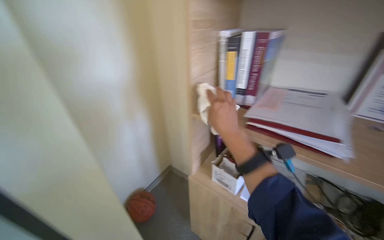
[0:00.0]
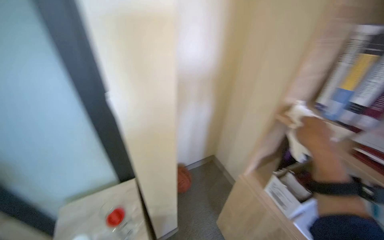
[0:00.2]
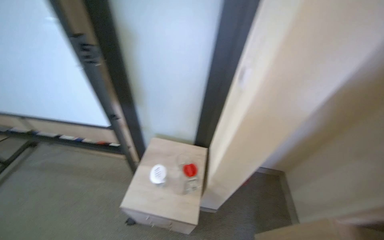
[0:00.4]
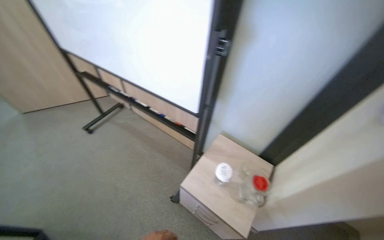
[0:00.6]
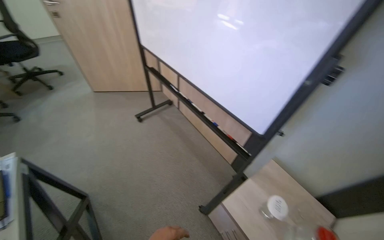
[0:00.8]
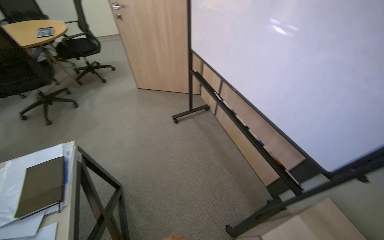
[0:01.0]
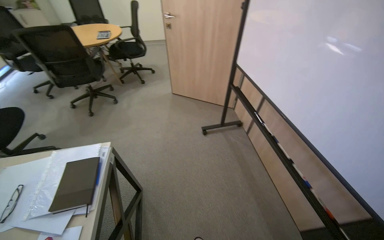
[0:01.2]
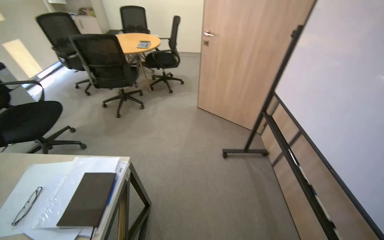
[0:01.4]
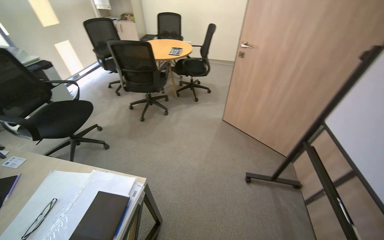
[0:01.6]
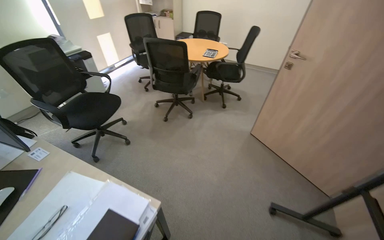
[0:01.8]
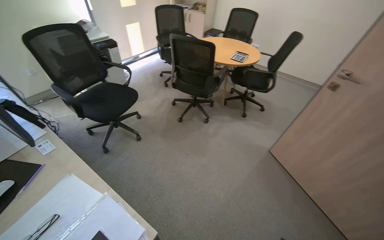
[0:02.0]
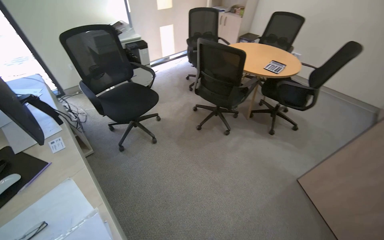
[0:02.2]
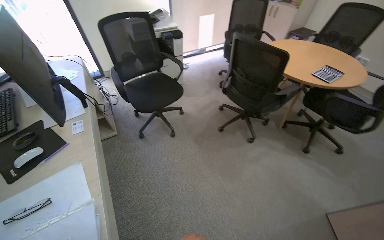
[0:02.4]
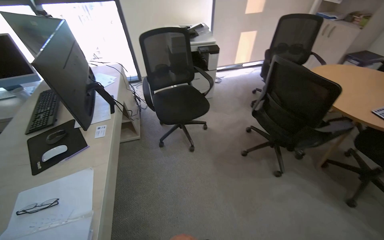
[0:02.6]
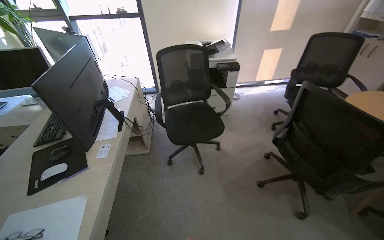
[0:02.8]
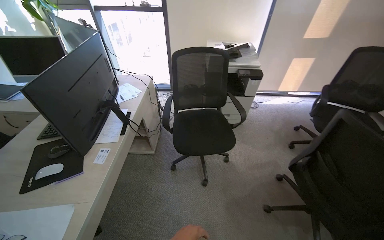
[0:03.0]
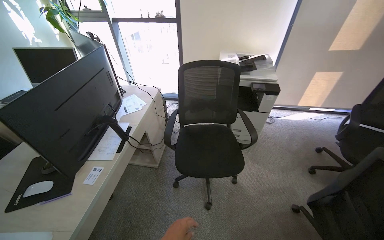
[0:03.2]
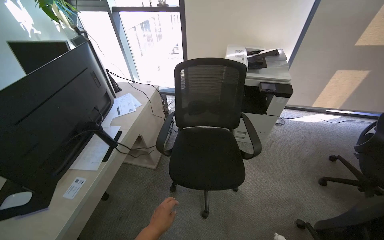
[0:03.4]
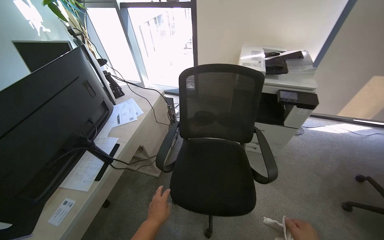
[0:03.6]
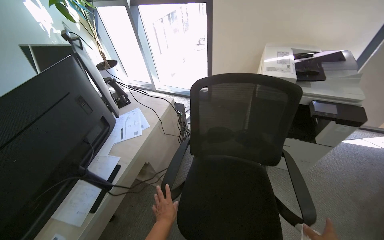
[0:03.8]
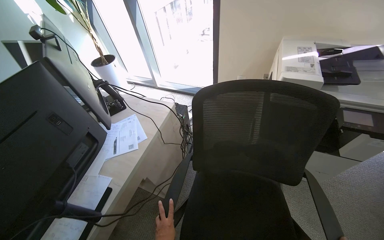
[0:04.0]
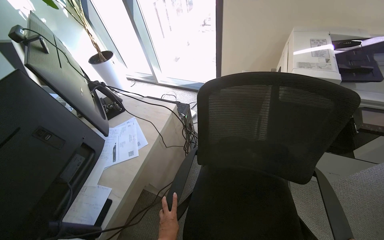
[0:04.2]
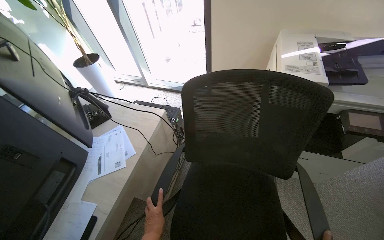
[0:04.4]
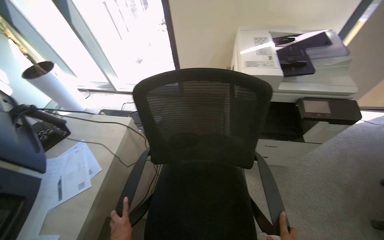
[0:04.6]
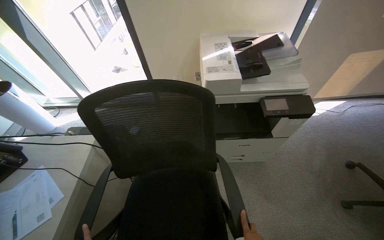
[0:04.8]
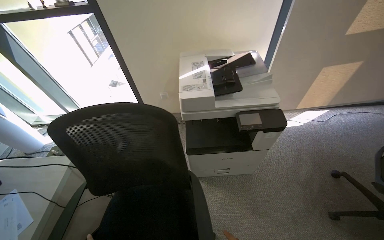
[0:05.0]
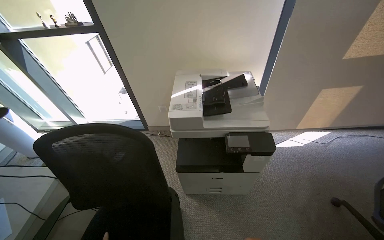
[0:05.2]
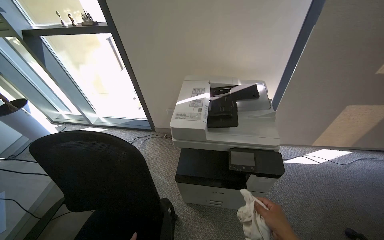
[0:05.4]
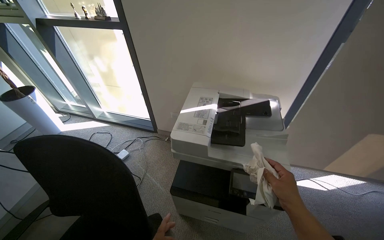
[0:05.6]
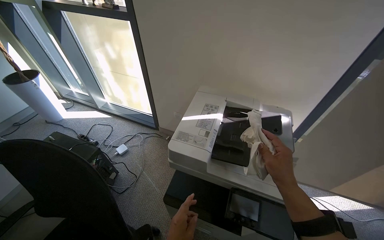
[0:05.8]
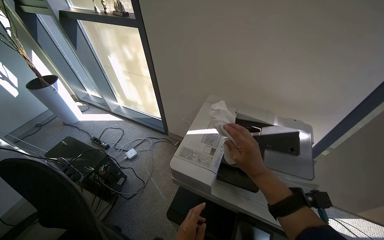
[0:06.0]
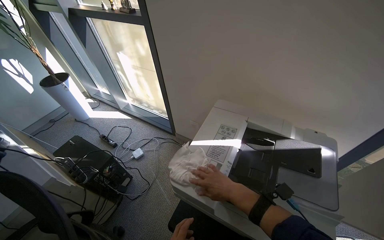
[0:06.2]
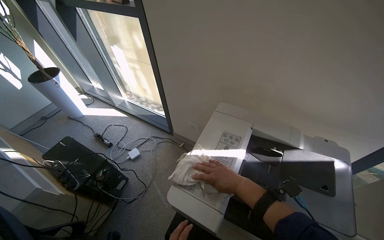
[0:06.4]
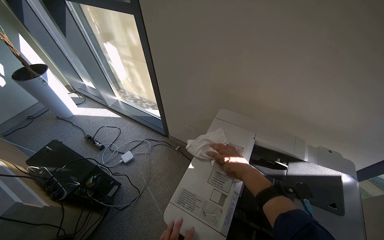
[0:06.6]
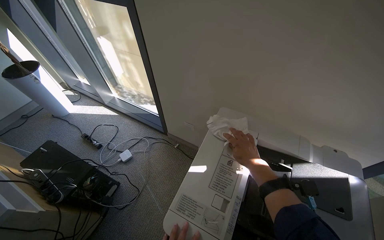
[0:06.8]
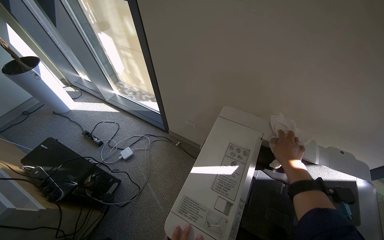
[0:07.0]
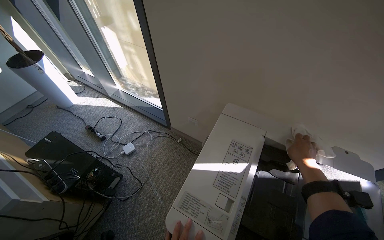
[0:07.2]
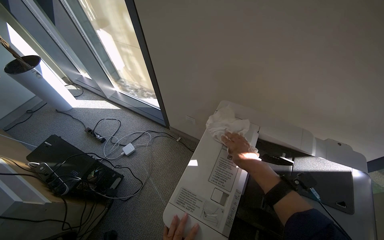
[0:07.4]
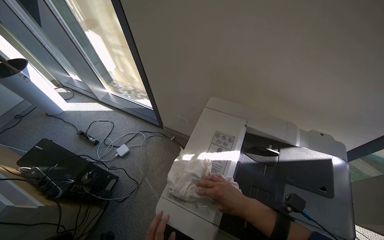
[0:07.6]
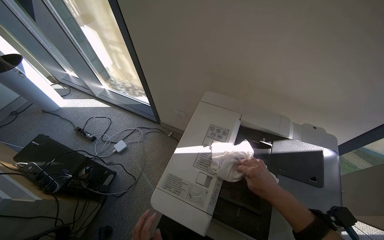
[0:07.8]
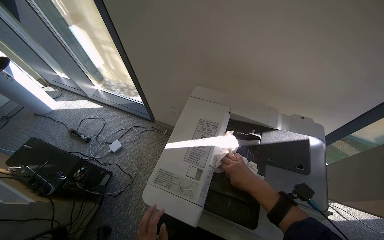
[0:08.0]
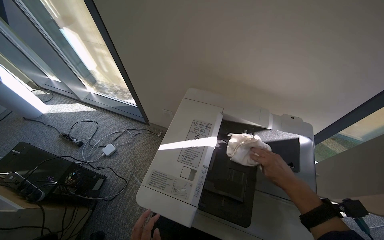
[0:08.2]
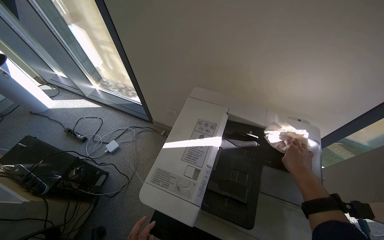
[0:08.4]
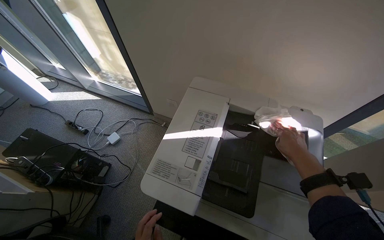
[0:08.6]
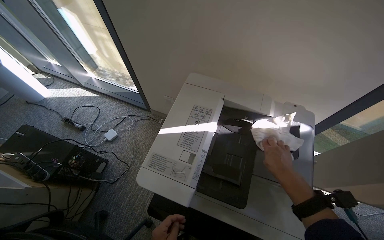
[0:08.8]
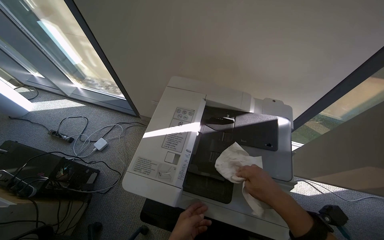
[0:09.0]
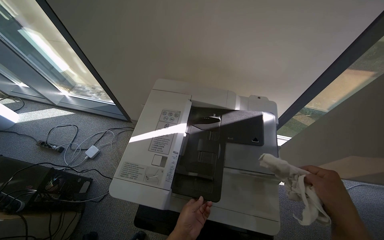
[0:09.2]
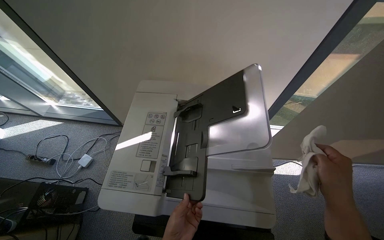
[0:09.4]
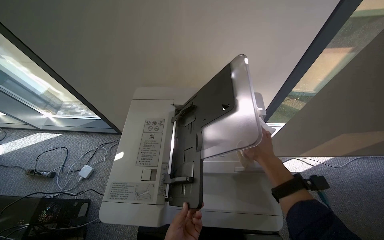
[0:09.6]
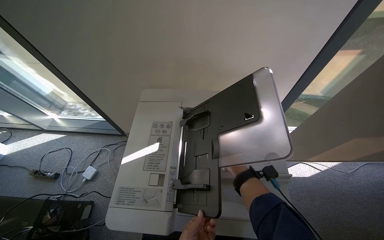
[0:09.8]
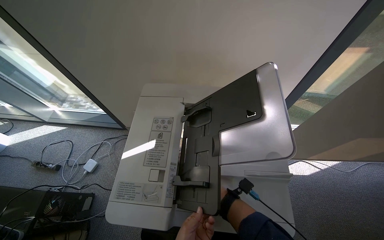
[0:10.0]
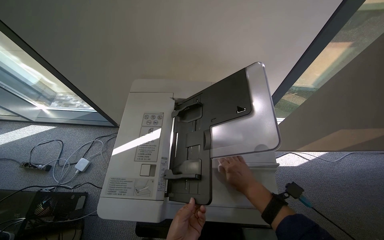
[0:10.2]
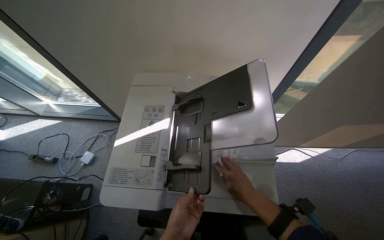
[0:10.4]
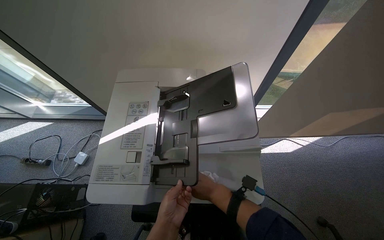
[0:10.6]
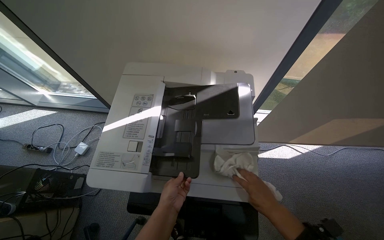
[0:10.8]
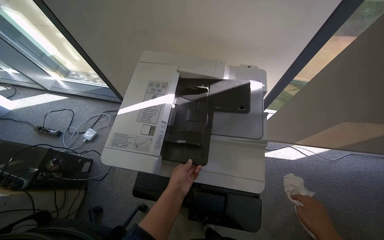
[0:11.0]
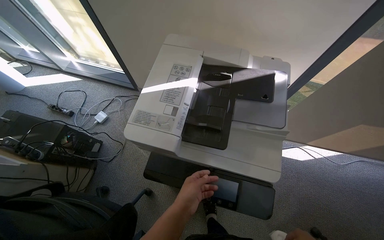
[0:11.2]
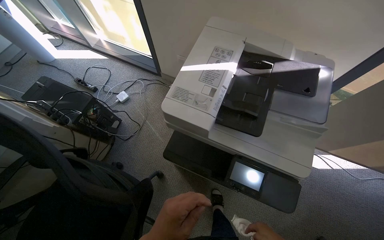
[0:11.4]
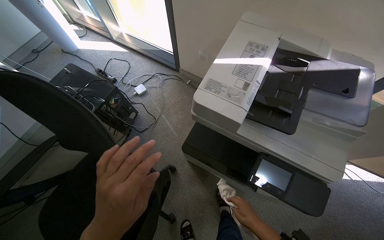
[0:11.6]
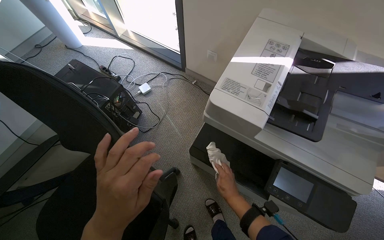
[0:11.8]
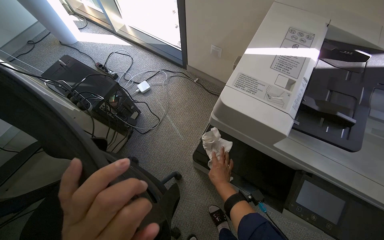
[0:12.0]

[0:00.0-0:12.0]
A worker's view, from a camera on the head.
Job: wiping surfaces.
The whole recording: Cleaning office room. The worker cleans various surfaces in an office, including door handles, cabinet handles, and desk surfaces, and empties the trash bin.
0:00.0 to 0:01.6: The head travels some 1 m. The head turns to the left by about 155 degrees.
0:01.6 to 0:03.0: The wearer moves roughly 90 cm. The head turns to the left by approximately 80 degrees.
0:03.0 to 0:04.4: The camera travels some 90 cm. The view swings roughly 15 degrees to the left.
0:04.4 to 0:06.0: The wearer moves some 60 cm.
0:10.4 to 0:12.0: The scene turns approximately 25 degrees clockwise in the picture.

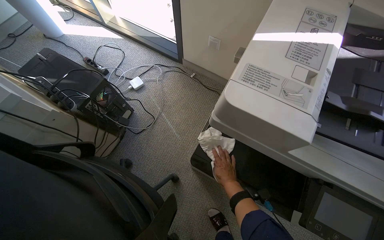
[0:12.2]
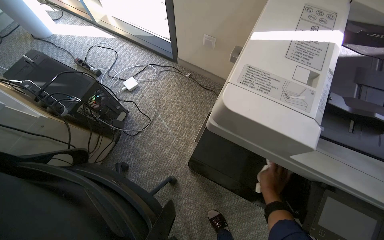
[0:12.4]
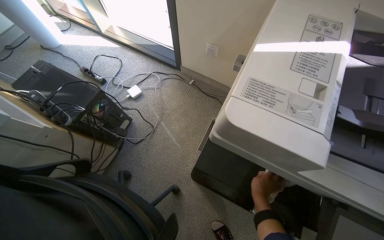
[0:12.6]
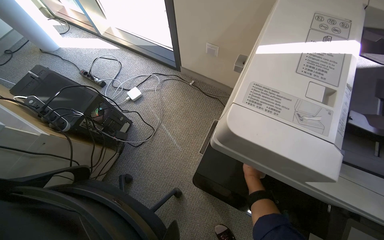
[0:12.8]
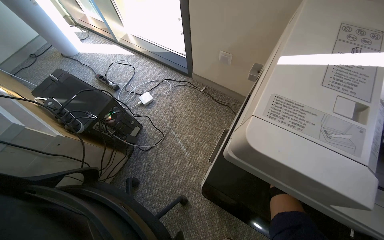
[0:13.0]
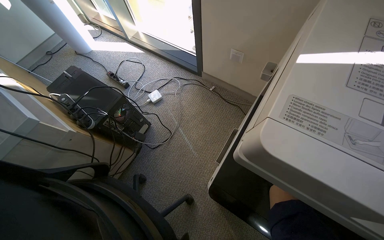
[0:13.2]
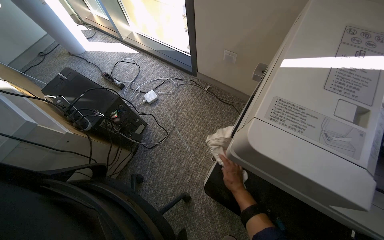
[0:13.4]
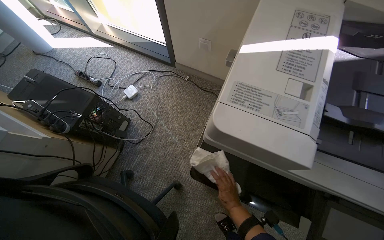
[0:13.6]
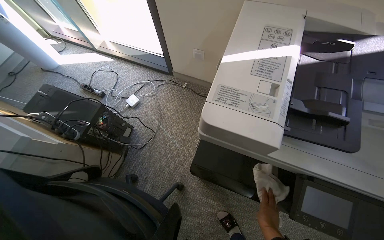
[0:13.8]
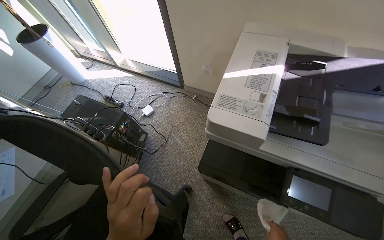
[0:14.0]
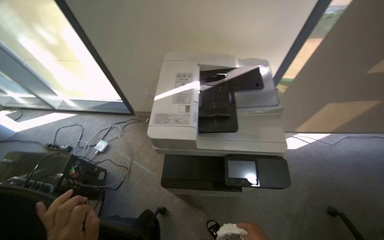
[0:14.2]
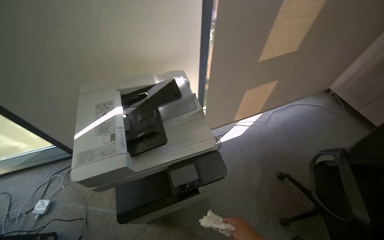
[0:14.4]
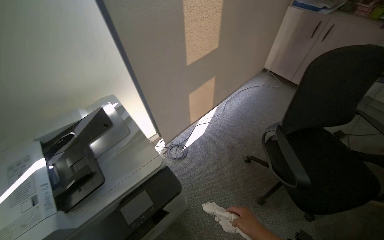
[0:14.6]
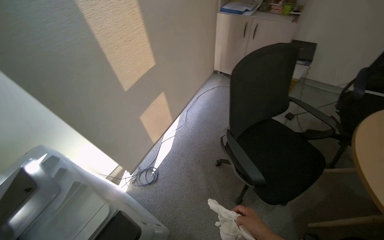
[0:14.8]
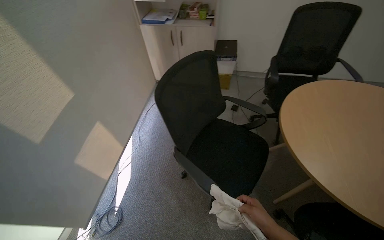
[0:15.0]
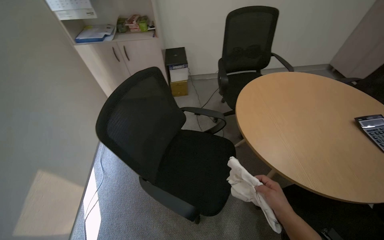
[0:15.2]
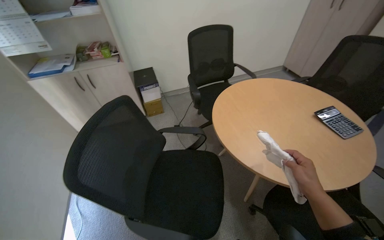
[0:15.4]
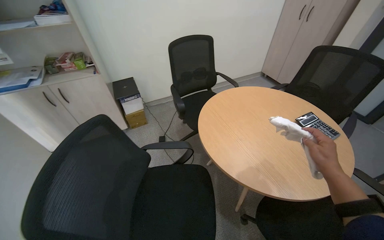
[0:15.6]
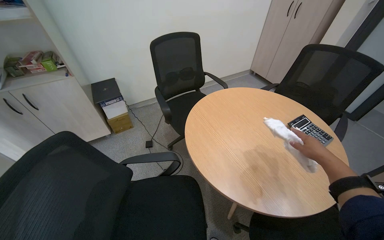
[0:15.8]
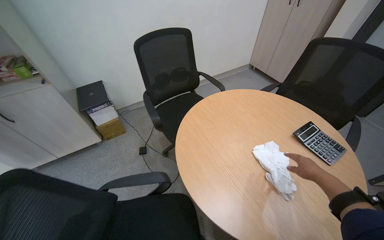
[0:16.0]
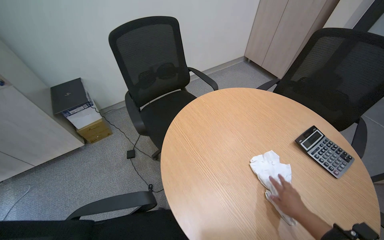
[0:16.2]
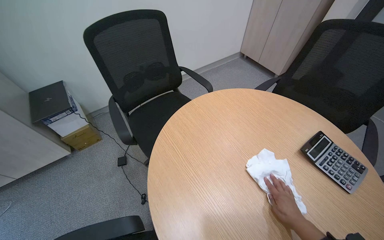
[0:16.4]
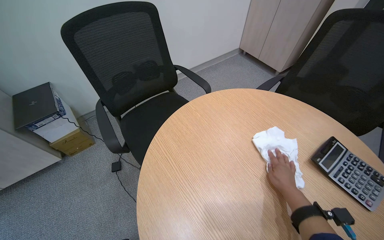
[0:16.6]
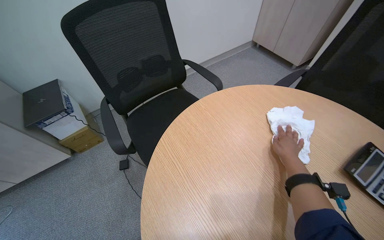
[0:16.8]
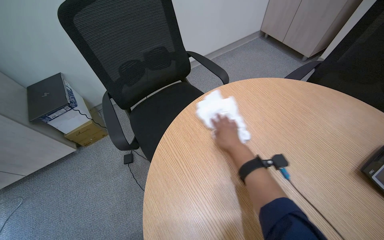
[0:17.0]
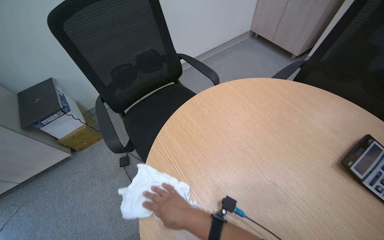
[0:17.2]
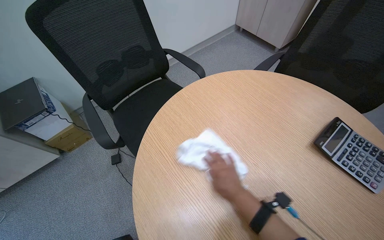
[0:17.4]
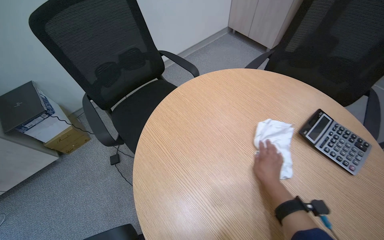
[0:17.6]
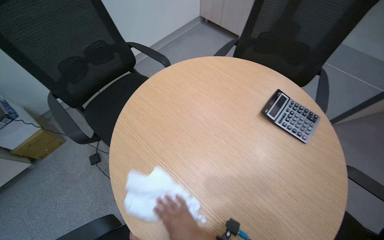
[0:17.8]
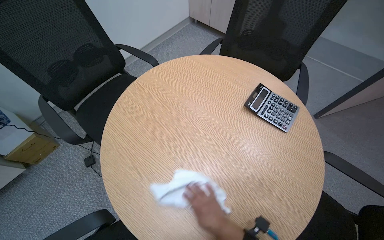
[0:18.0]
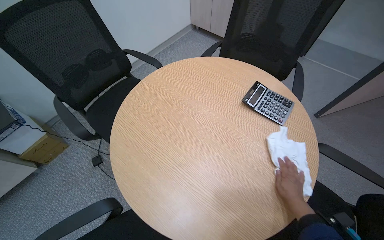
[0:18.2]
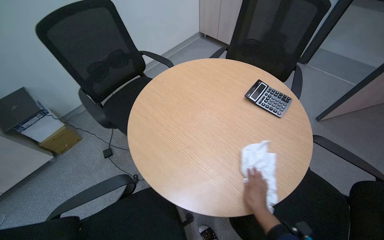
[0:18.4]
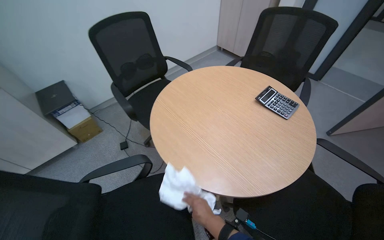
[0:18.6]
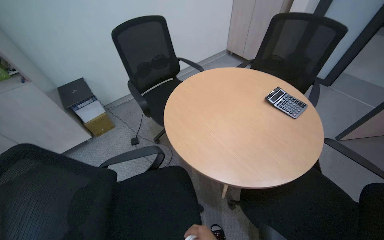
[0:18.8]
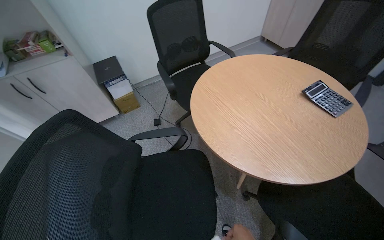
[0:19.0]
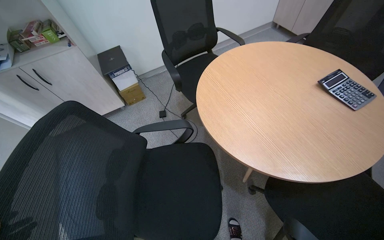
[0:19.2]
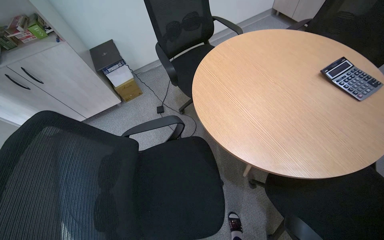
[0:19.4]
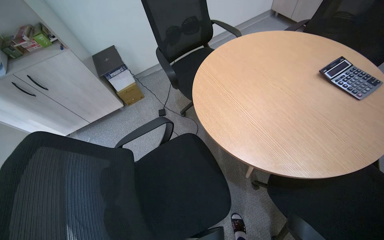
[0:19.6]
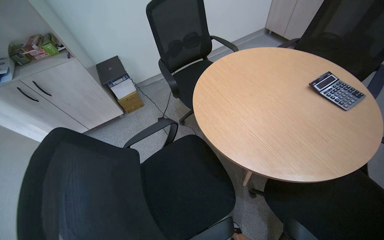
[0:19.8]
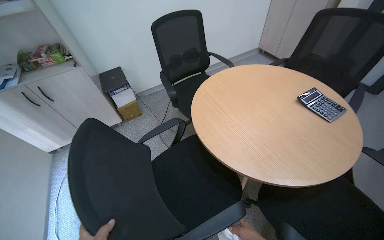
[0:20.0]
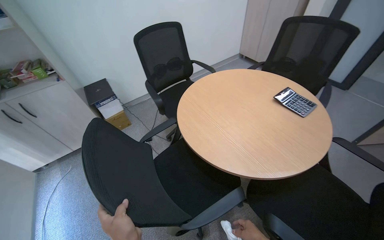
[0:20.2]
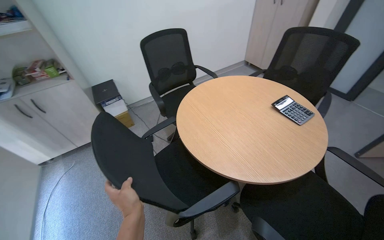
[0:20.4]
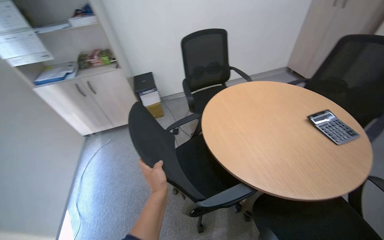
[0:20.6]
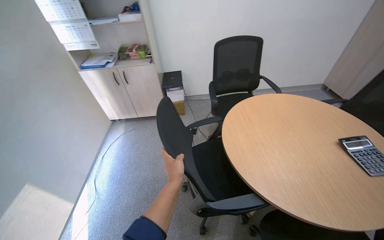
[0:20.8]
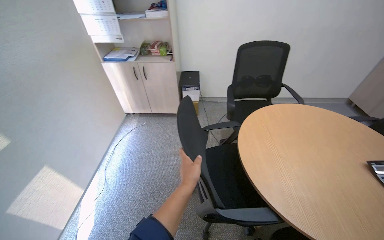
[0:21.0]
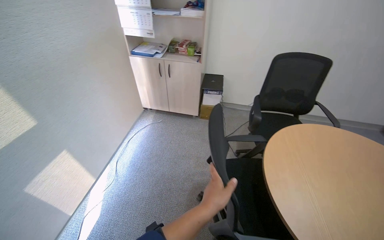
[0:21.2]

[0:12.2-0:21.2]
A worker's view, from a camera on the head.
Job: wiping surfaces.
The whole recording: Cleaning office room. The worker cleans various surfaces in an office, including door handles, cabinet handles, and desk surfaces, and empties the trash bin.
0:13.8 to 0:15.2: The camera is carried some 90 cm. The head turns to the right by approximately 115 degrees. The view tips upward by roughly 25 degrees.
0:15.2 to 0:16.6: The camera travels approximately 70 cm. The head rotates approximately 30 degrees to the right.
0:16.6 to 0:18.2: The right hand goes to the left and returns, roughly 30 cm each way.
0:18.2 to 0:19.8: The wearer's head swings roughly 20 degrees to the left.
0:19.8 to 0:21.2: The wearer's head swings approximately 40 degrees to the left.
